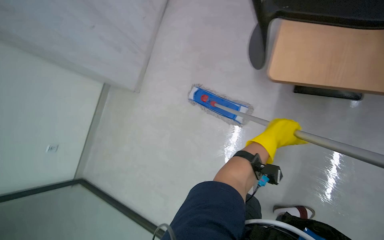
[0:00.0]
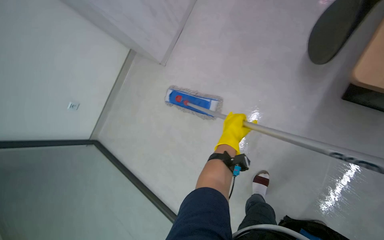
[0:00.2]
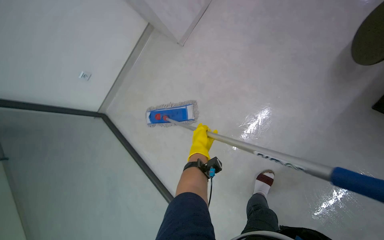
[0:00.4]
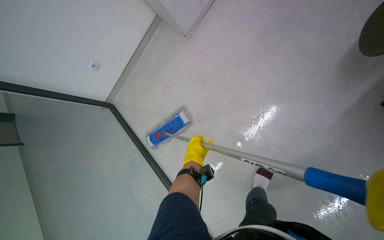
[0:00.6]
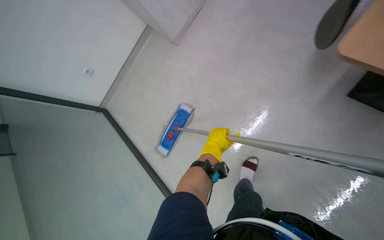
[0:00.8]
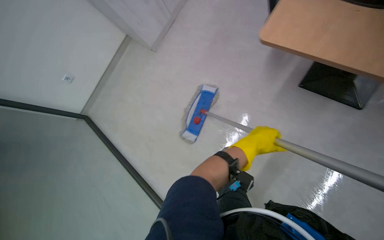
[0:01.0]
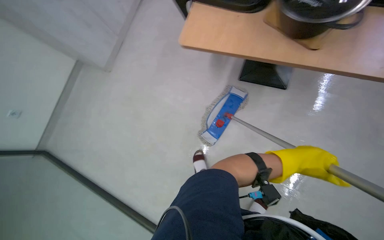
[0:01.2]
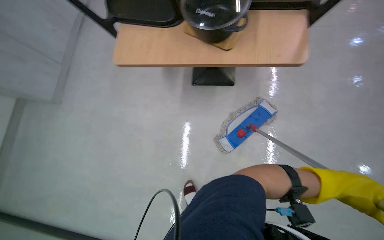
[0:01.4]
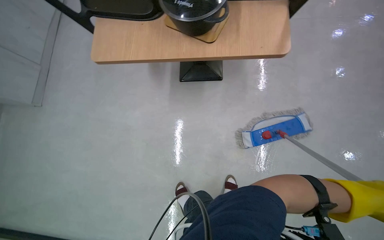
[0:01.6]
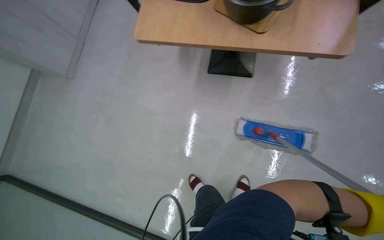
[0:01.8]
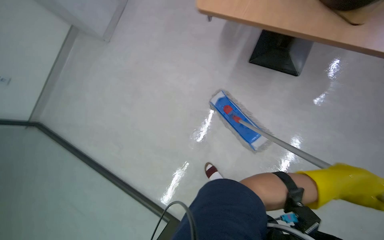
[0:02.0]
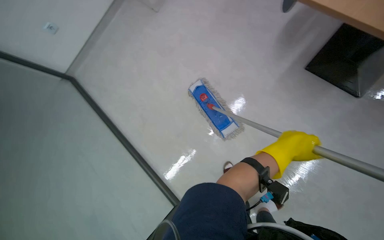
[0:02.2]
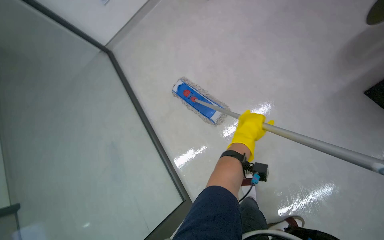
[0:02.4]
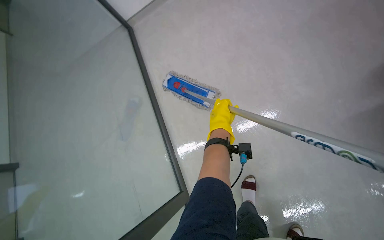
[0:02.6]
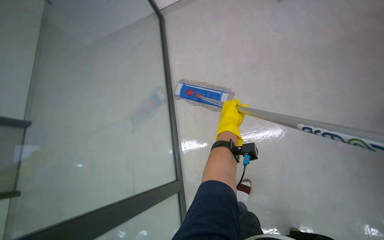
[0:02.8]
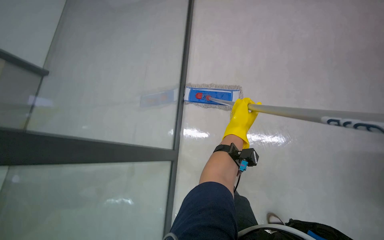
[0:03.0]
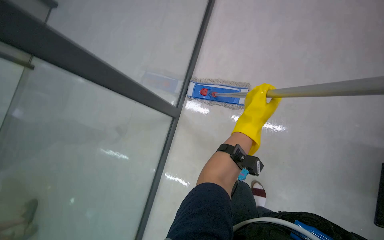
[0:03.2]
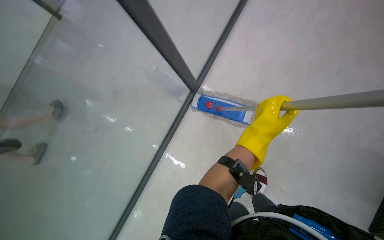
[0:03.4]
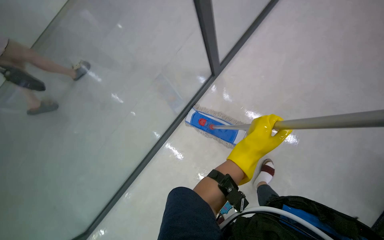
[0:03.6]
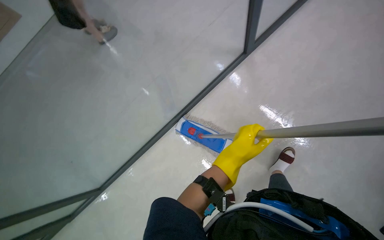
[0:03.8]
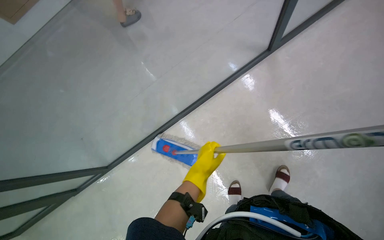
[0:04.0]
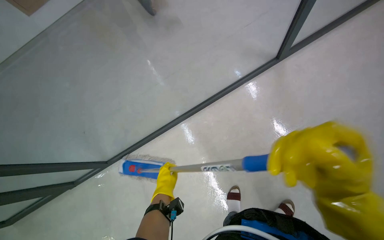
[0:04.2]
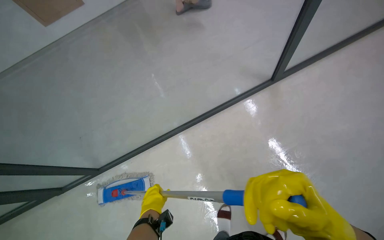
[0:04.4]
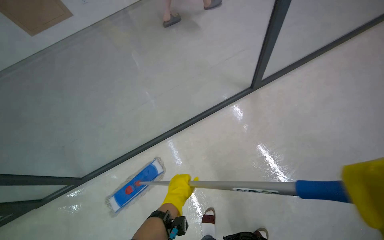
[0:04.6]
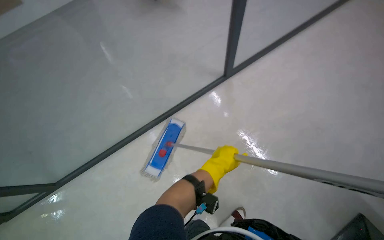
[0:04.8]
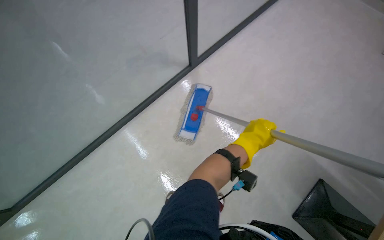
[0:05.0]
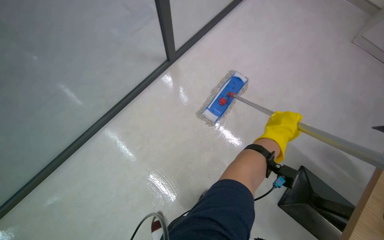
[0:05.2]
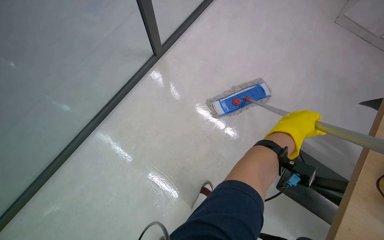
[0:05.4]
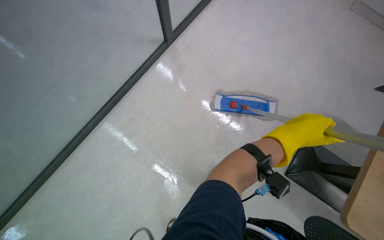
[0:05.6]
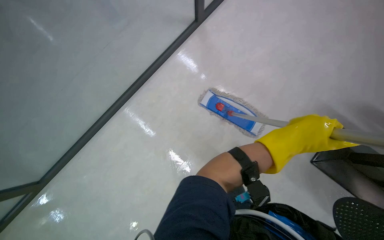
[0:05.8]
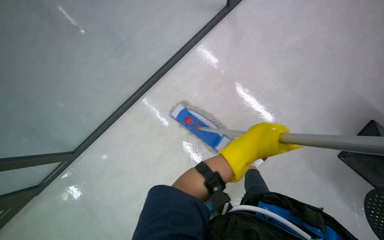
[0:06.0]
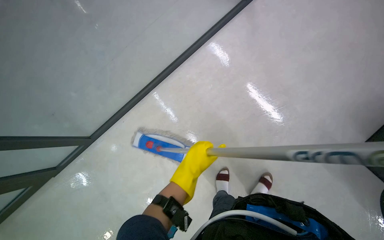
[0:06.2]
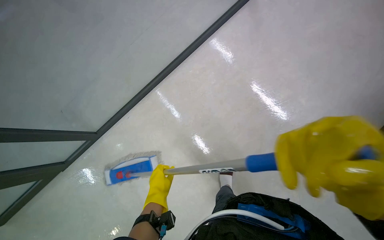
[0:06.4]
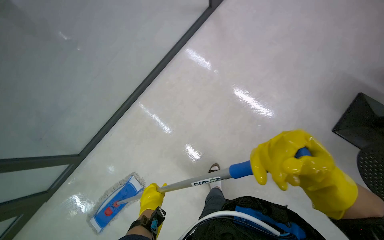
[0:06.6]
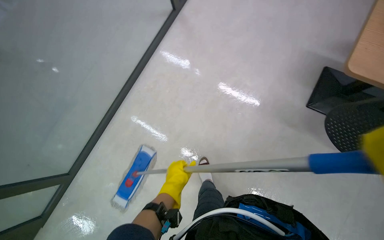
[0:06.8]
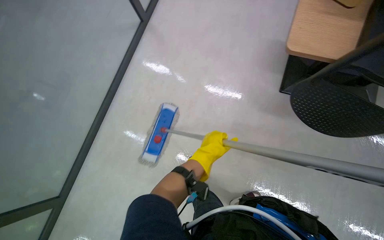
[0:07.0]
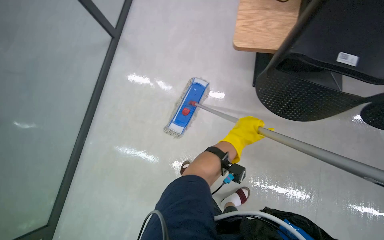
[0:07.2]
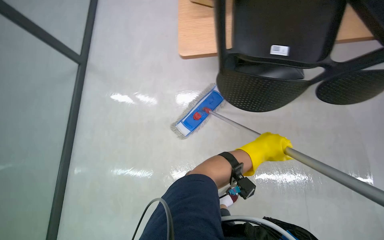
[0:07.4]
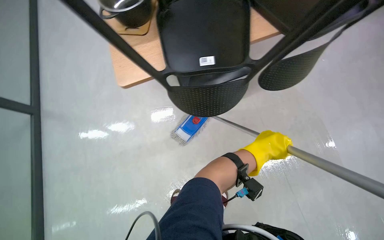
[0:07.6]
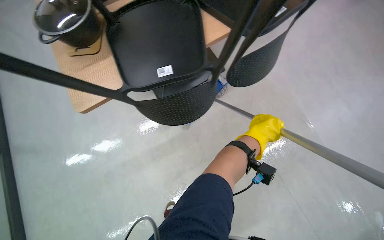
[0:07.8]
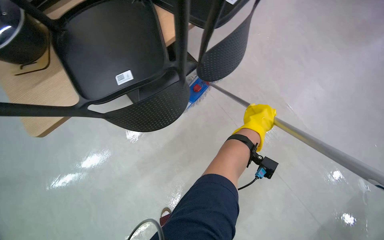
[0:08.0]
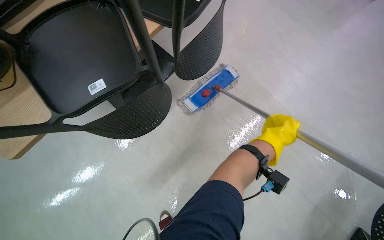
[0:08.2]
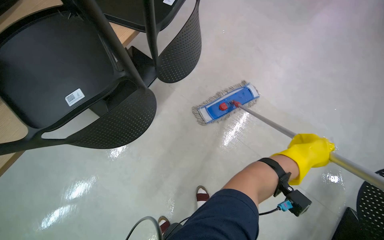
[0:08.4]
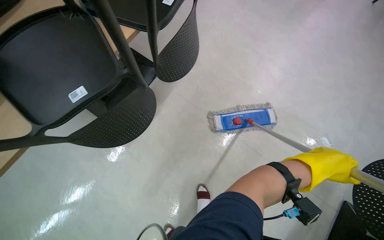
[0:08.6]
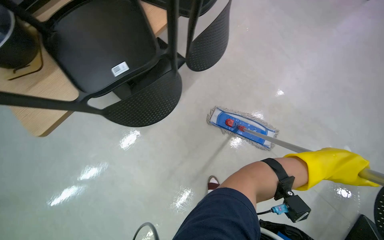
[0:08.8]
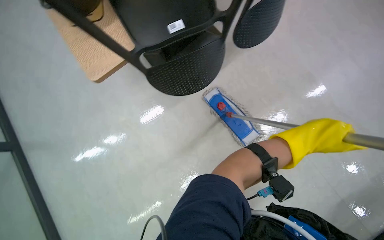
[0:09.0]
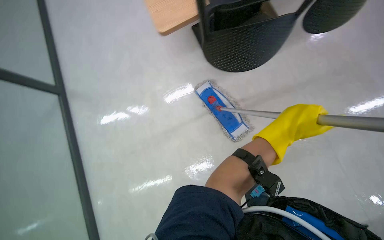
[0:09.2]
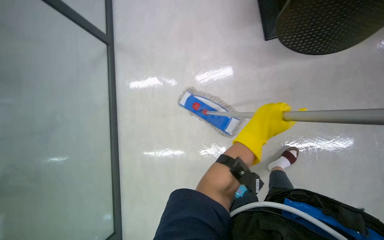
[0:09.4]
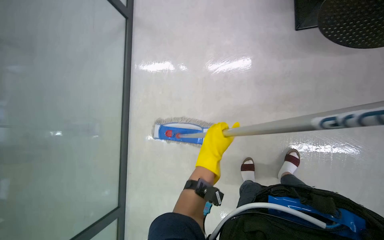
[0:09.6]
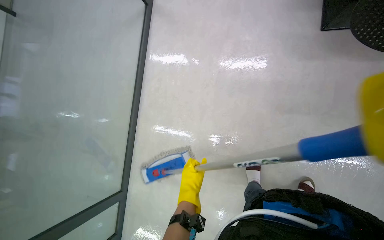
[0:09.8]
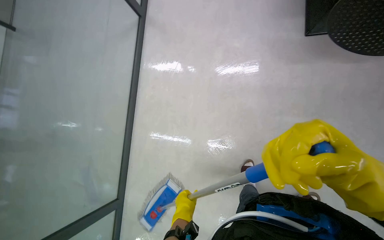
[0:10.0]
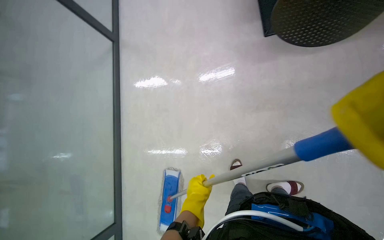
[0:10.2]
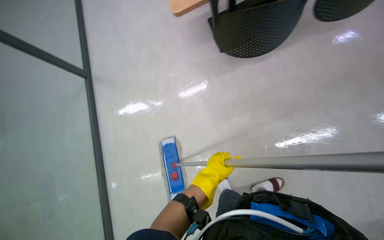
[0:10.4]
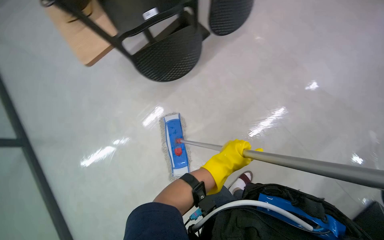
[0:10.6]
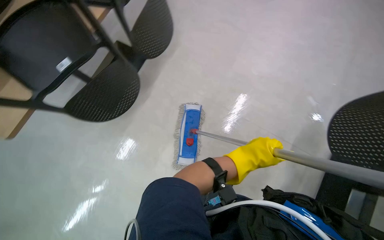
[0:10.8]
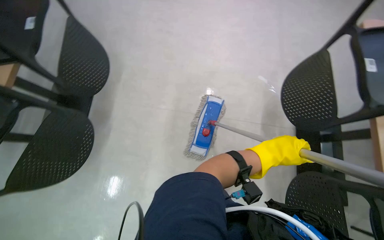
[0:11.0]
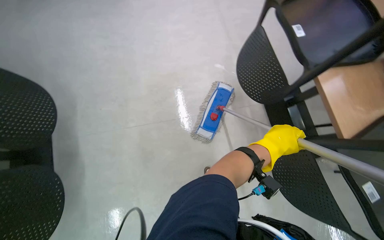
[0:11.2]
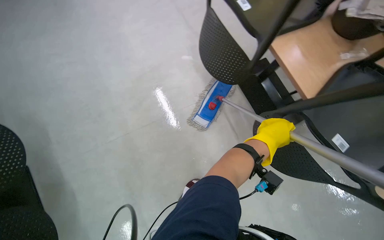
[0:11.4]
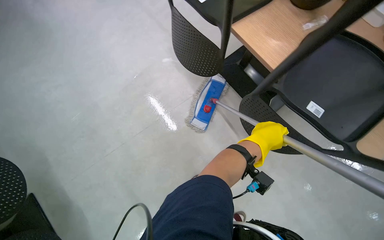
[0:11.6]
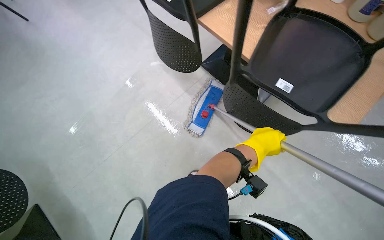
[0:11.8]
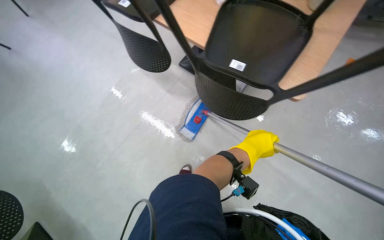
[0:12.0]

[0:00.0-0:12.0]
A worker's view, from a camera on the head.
Job: mopping floor.
The whole recording: Mopping the floor. The worker mops the floor, wringing out the mop head into the bucket and over the floor.
0:00.0 to 0:01.6: The left hand goes some 40 cm down the picture, to the right and nearer to the camera.
0:01.6 to 0:03.0: The wearer's head swings approximately 20 degrees to the left. The left hand goes about 35 cm to the left, up the picture and farther from the camera.
0:06.0 to 0:07.6: The left hand reaches roughly 30 cm to the left, then returns.
0:07.6 to 0:09.0: The left hand shifts about 25 cm to the right.
0:09.0 to 0:10.4: The left hand moves to the left and down the picture, some 25 cm.
0:10.4 to 0:12.0: The head rotates some 80 degrees to the right.

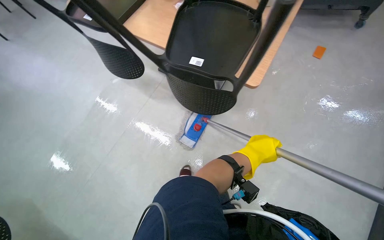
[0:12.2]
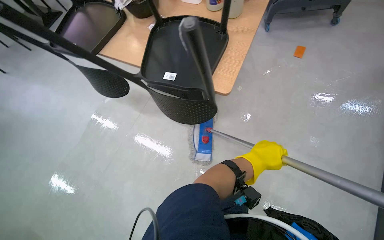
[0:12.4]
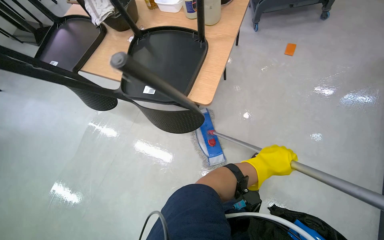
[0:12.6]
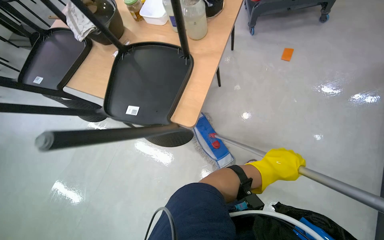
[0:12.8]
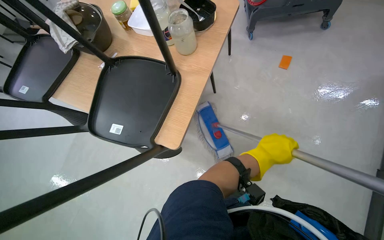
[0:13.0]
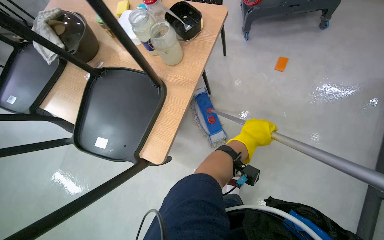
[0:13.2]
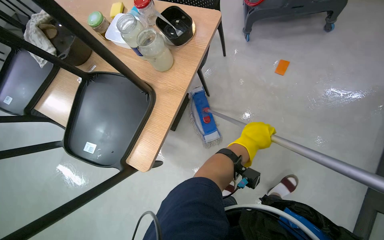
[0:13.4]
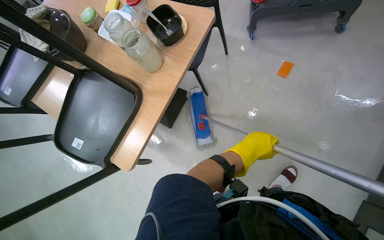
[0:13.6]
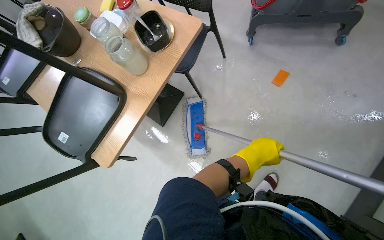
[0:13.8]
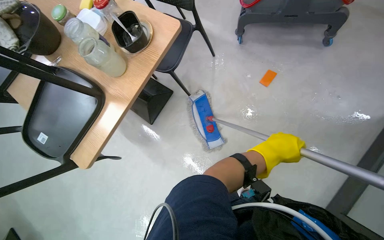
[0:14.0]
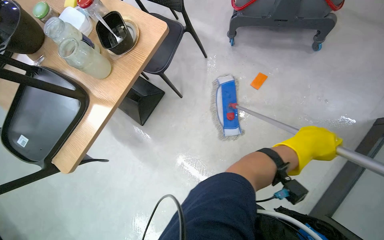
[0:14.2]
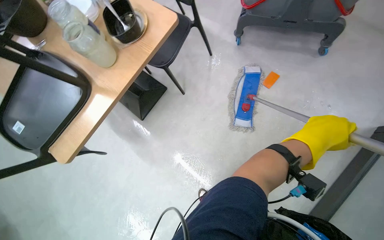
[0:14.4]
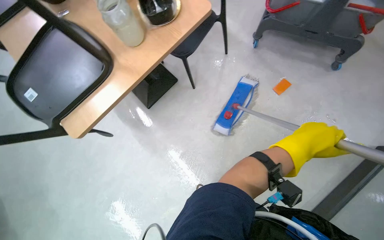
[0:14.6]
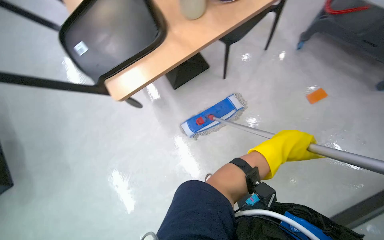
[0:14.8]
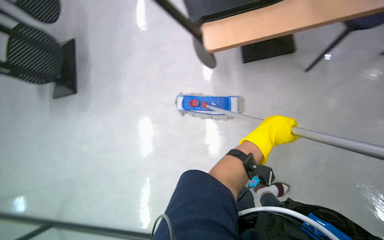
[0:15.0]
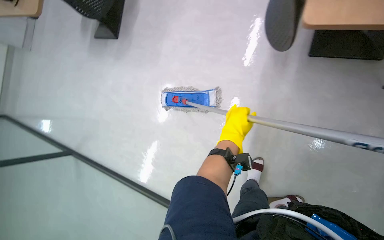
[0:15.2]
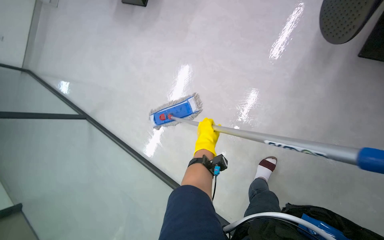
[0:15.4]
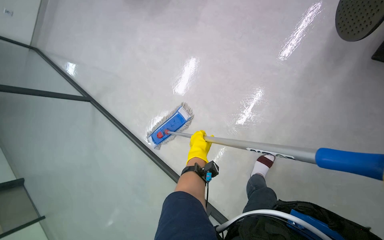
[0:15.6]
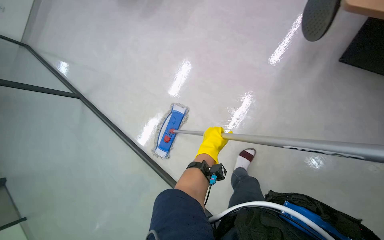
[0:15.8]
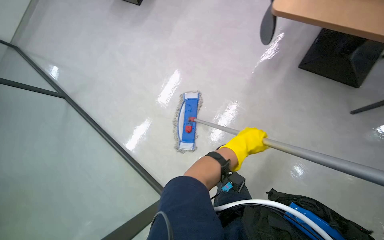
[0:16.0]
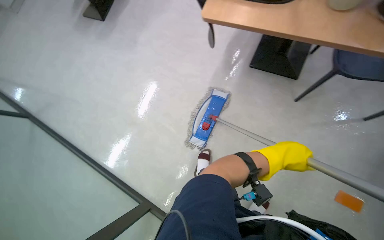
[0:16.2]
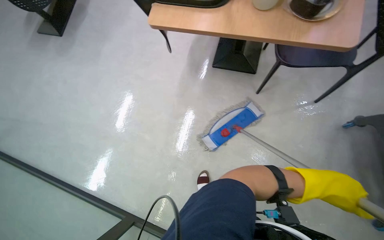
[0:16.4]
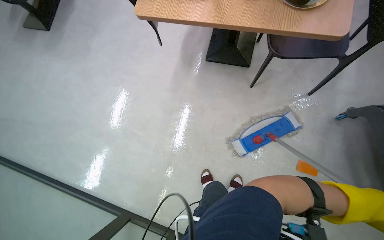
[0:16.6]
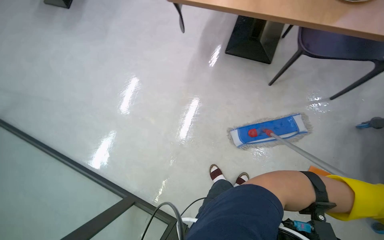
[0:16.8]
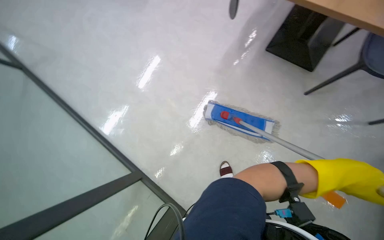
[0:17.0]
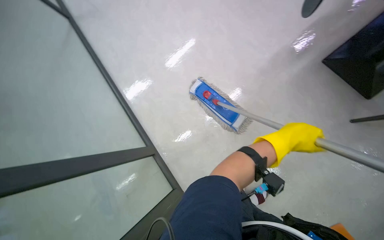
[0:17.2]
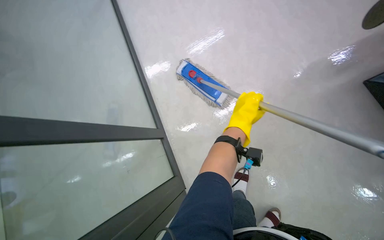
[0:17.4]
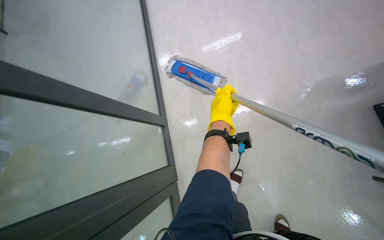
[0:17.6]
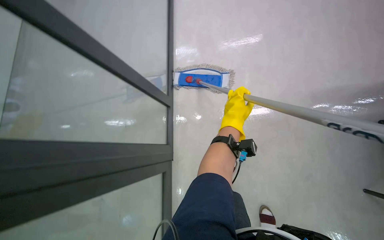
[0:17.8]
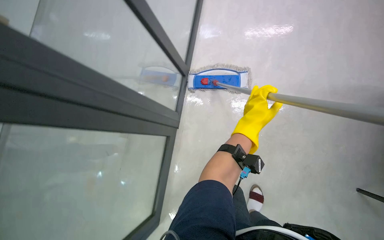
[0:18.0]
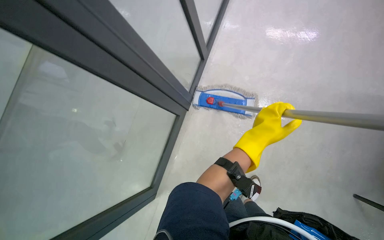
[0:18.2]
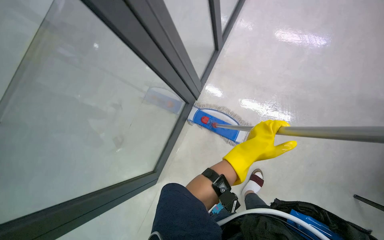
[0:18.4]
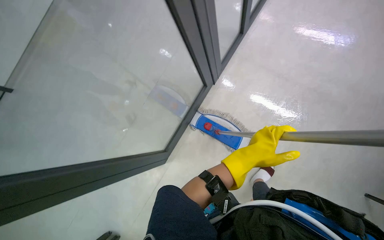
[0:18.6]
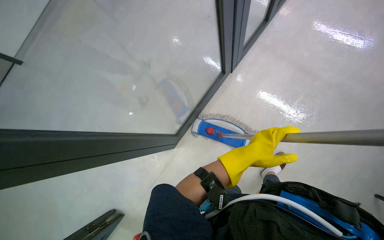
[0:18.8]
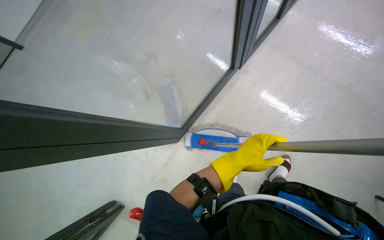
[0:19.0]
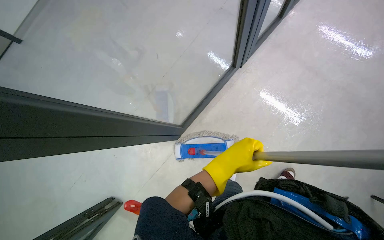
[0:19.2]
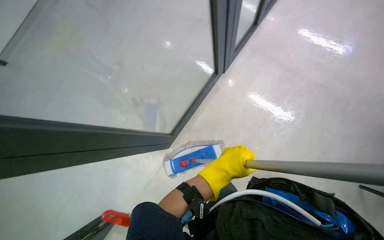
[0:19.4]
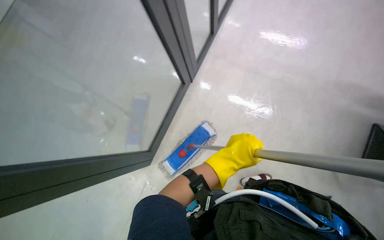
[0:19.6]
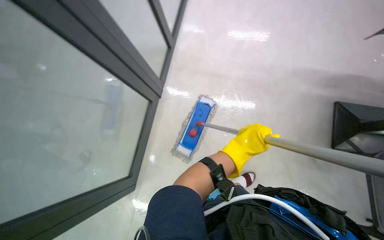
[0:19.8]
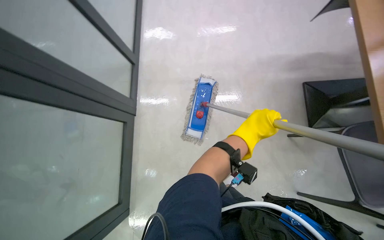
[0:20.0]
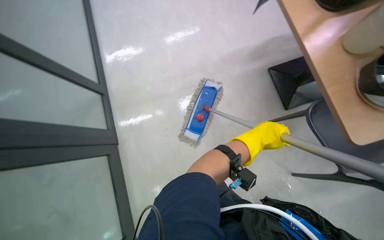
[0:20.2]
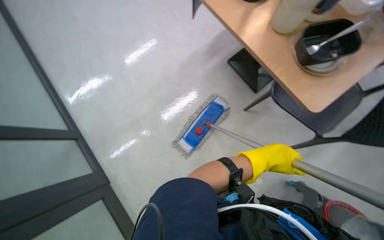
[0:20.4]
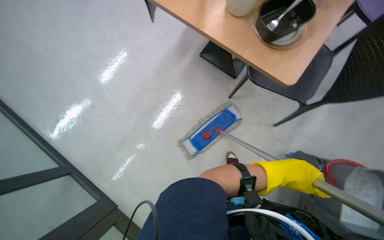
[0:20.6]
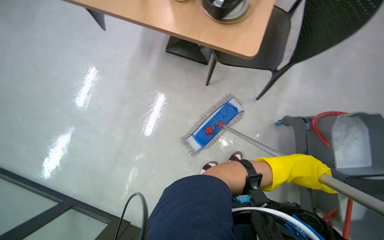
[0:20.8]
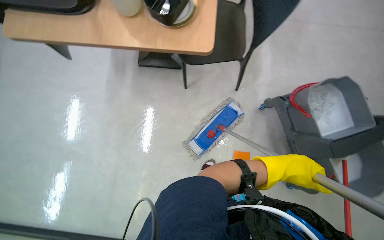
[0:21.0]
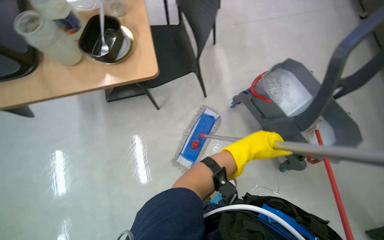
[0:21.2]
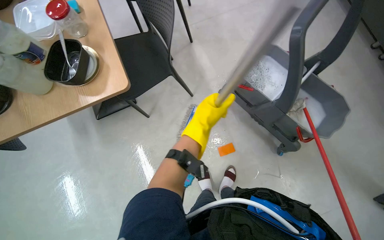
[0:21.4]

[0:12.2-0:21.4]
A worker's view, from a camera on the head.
Job: mopping floor.
The whole recording: Mopping the floor. The worker mops the floor, wringing out the mop head into the bucket and over the floor.
0:12.2 to 0:13.8: The camera travels roughly 90 cm.
0:13.8 to 0:15.2: The view tilts about 15 degrees downward. The scene rotates clockwise by some 40 degrees.
0:15.2 to 0:16.8: The camera travels about 60 cm.
